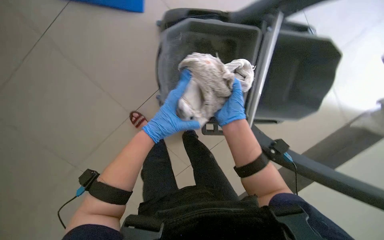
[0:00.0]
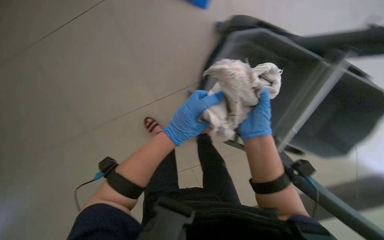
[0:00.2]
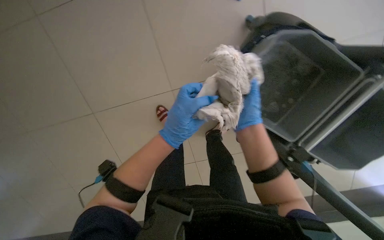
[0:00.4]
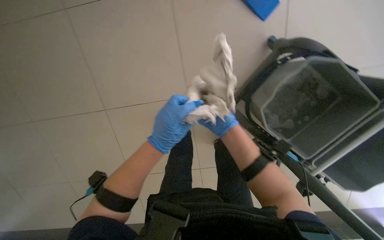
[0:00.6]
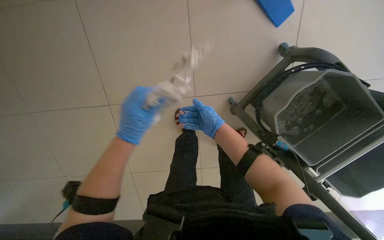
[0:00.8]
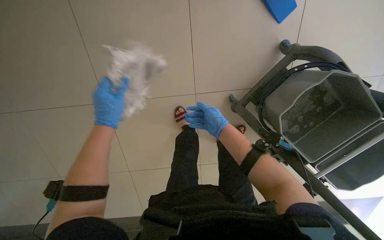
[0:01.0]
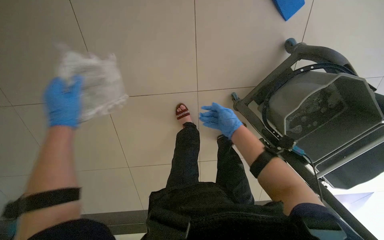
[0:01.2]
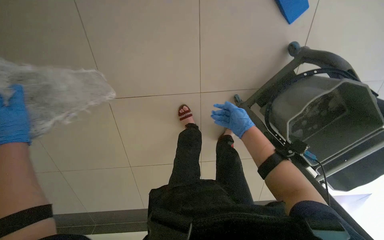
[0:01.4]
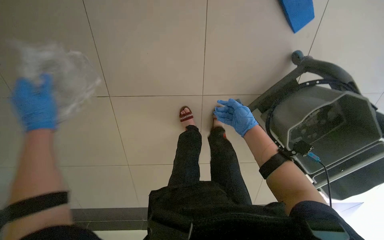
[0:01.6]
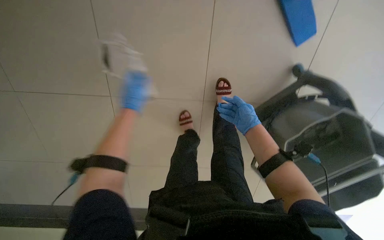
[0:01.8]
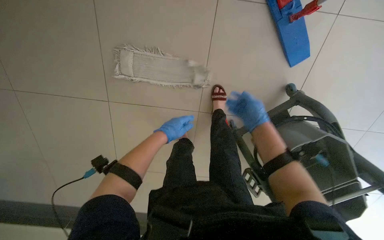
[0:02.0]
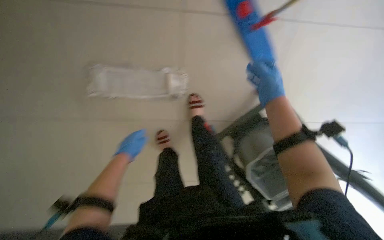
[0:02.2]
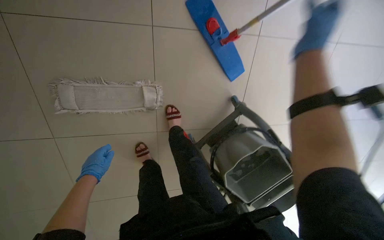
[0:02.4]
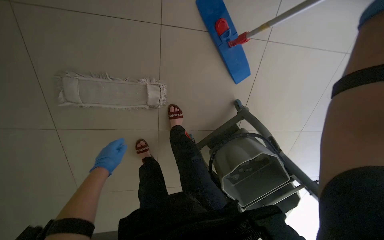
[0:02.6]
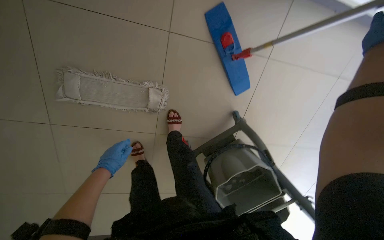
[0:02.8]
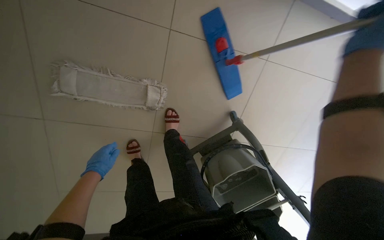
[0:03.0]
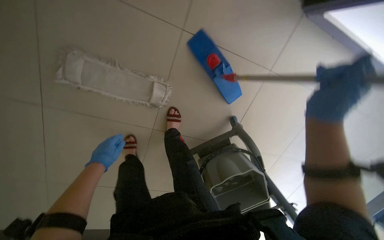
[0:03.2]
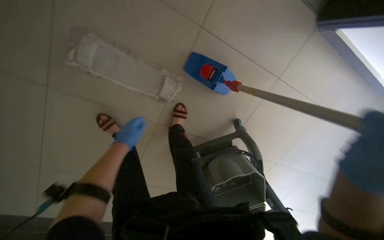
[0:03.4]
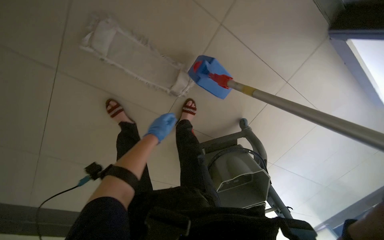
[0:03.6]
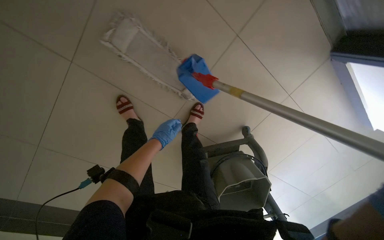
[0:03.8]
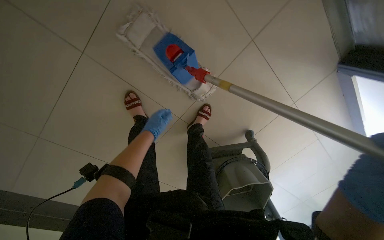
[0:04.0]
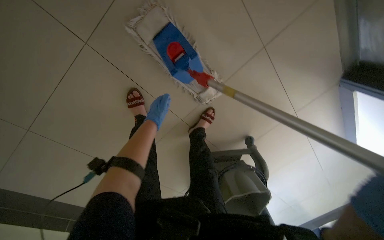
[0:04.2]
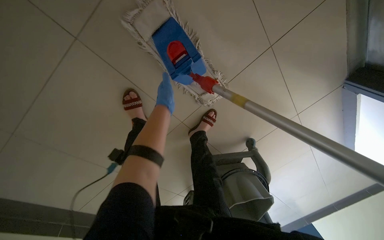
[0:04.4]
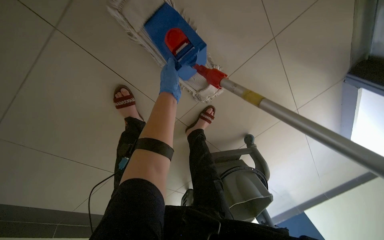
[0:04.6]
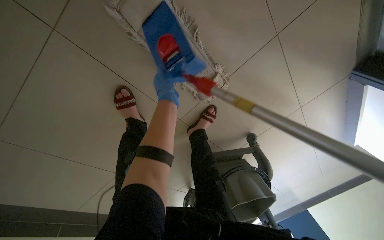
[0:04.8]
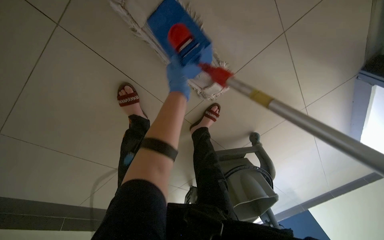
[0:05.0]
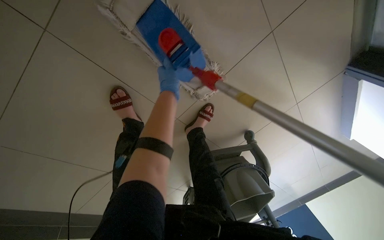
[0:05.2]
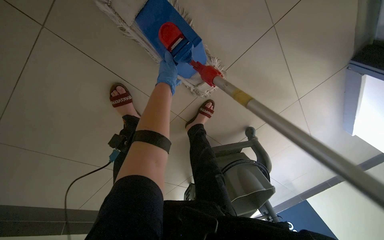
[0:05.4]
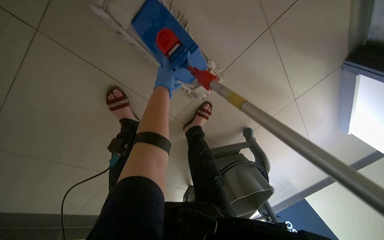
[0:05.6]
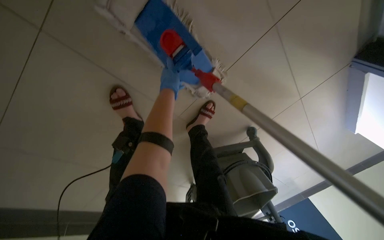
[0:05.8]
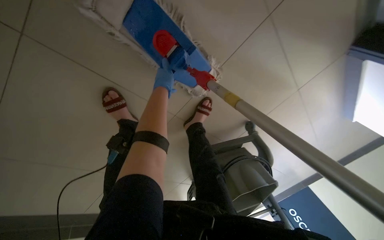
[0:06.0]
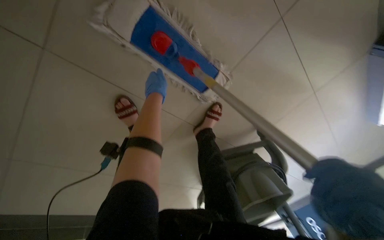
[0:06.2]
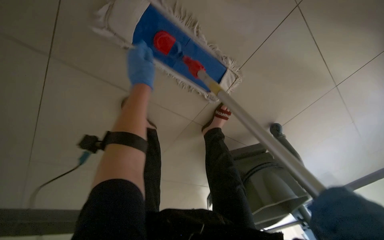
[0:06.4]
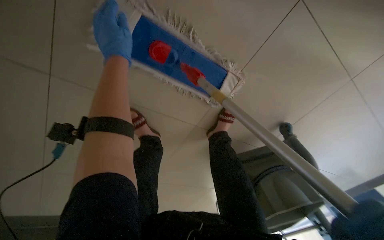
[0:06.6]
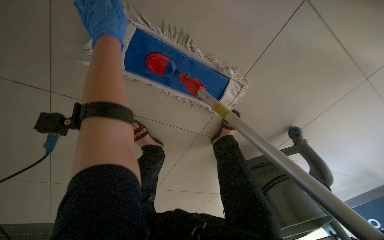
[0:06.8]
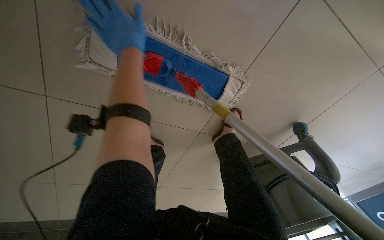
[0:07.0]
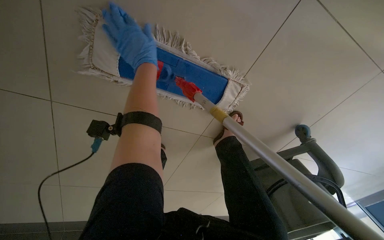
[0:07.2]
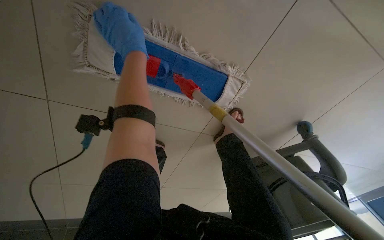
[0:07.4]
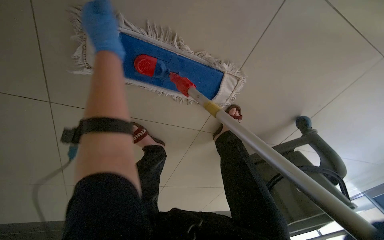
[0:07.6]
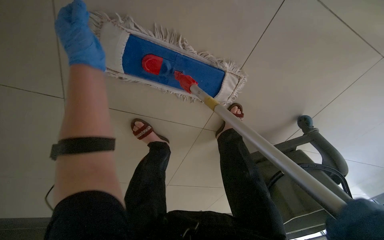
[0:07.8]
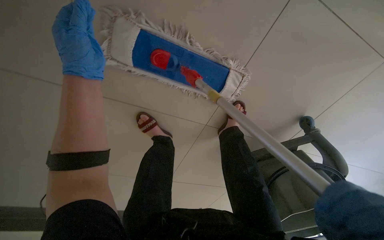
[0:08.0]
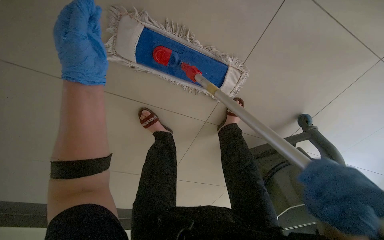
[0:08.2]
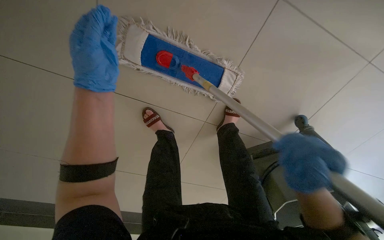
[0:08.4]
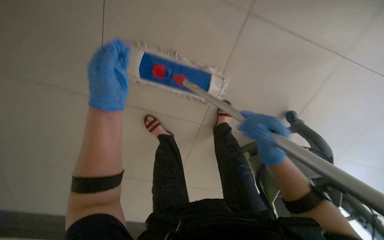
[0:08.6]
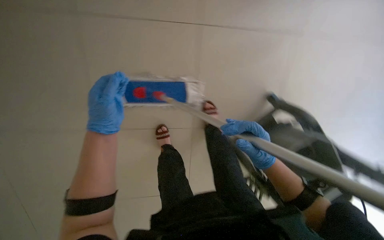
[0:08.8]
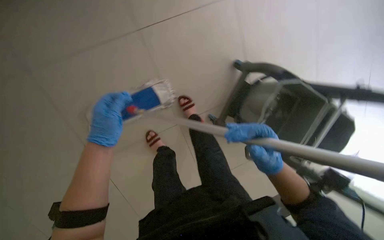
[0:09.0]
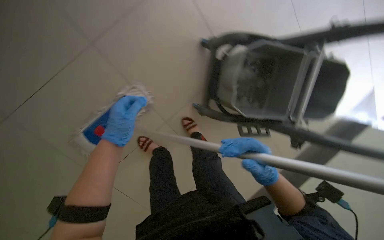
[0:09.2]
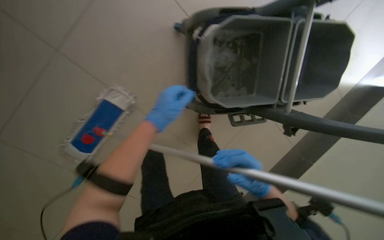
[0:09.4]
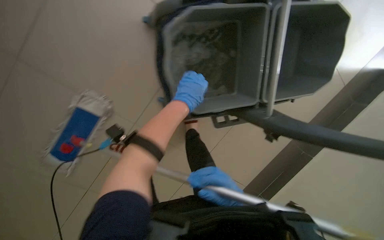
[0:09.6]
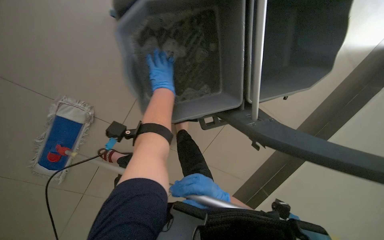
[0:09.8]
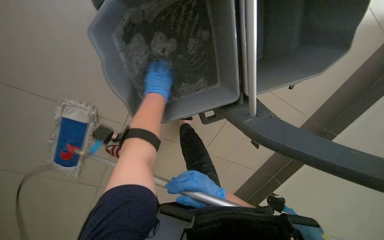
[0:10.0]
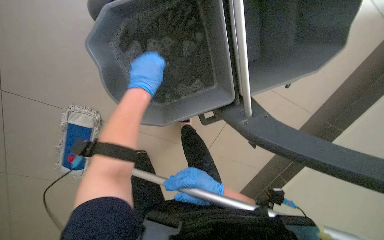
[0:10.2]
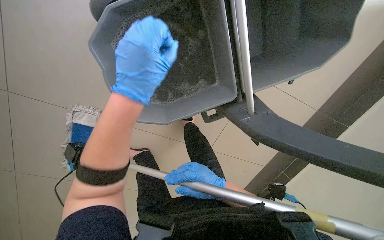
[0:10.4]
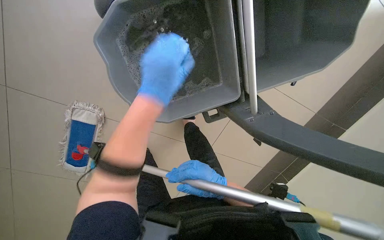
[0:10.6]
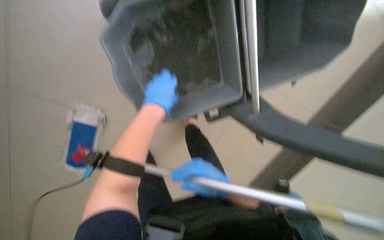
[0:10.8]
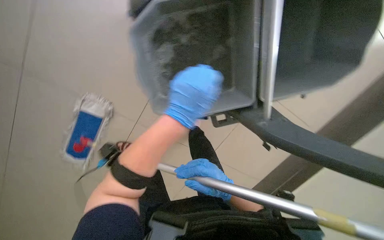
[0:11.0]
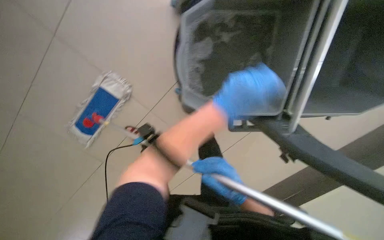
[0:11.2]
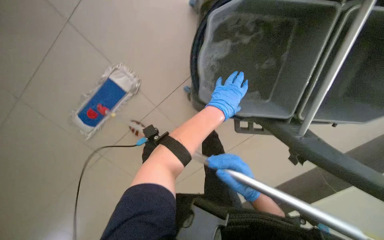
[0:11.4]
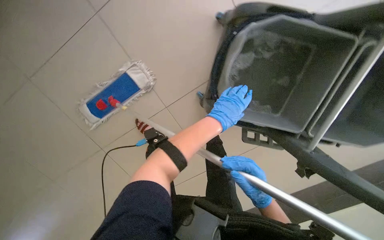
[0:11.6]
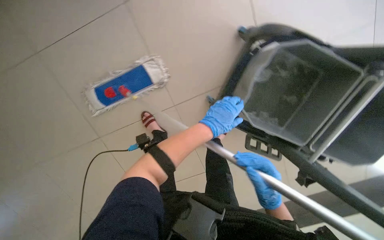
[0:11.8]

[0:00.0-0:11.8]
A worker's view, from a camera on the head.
Job: preparing cleaning supplies.
The whole recording: Preparing mop for cleaning. The worker removes, cleans, wrings, reattaches, and assembles the mop head and handle.
0:00.0 to 0:01.4: The left hand is displaced to the left and nearer to the camera by some 50 cm.
0:01.4 to 0:03.0: The camera sweeps to the right, by some 20 degrees.
0:03.0 to 0:04.4: The wearer moves to the left, some 50 cm. The camera is aimed roughly 20 degrees further to the right. The scene rotates clockwise by roughly 30 degrees.
0:04.4 to 0:06.0: The left hand shifts roughly 10 cm up the picture.
0:06.0 to 0:07.4: The camera is aimed approximately 20 degrees further to the left. The left hand travels up the picture and nearer to the camera by some 20 cm.
0:07.4 to 0:08.8: The wearer moves roughly 40 cm.
0:08.8 to 0:10.4: The camera is carried roughly 80 cm. The view pans to the left by approximately 20 degrees. The wearer looks about 25 degrees further downward. Everything in view rotates some 65 degrees counterclockwise.
0:10.4 to 0:11.8: The scene turns about 40 degrees clockwise in the picture.

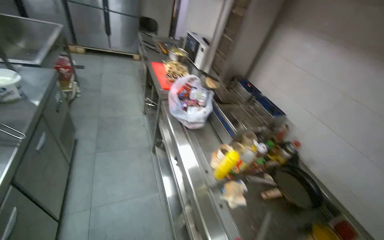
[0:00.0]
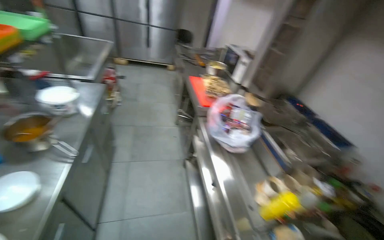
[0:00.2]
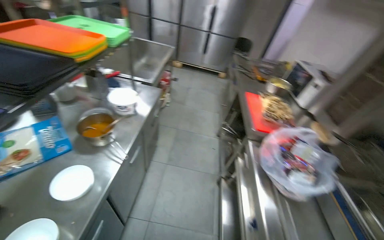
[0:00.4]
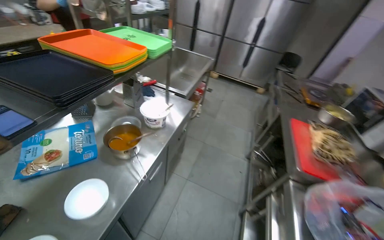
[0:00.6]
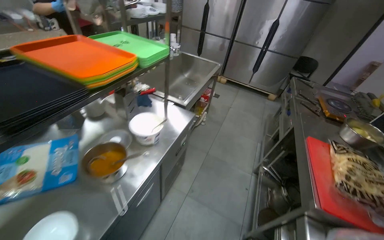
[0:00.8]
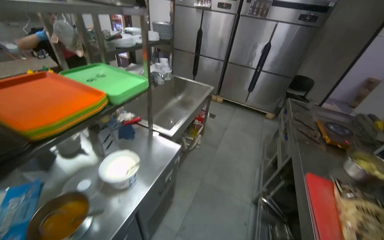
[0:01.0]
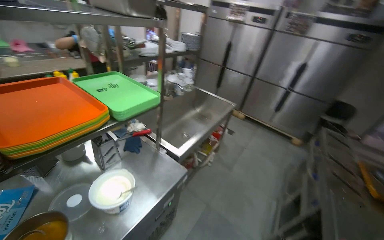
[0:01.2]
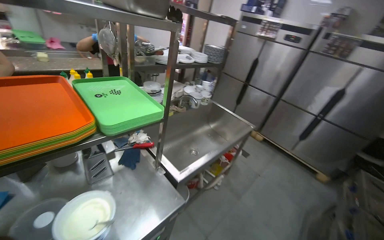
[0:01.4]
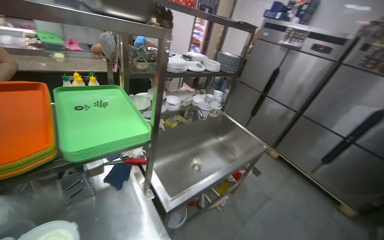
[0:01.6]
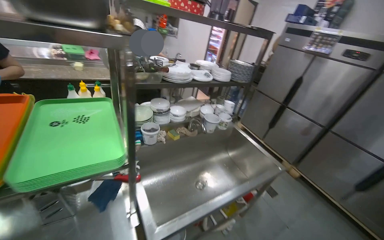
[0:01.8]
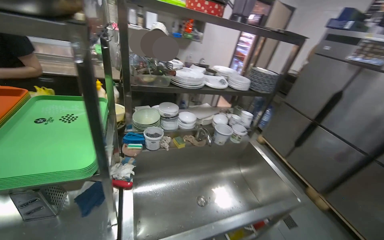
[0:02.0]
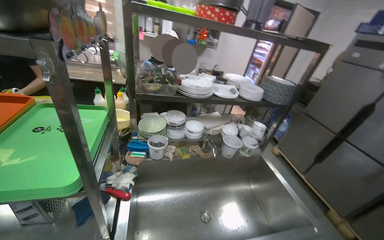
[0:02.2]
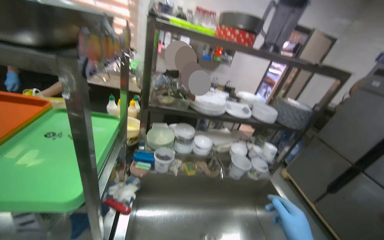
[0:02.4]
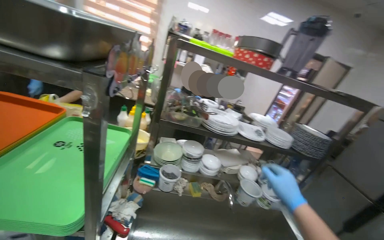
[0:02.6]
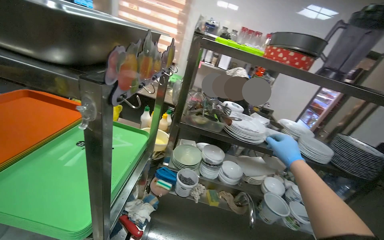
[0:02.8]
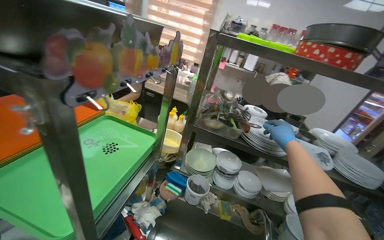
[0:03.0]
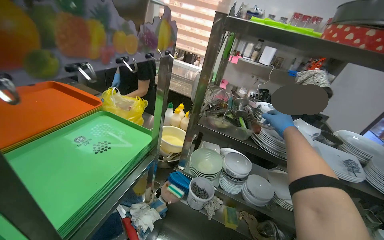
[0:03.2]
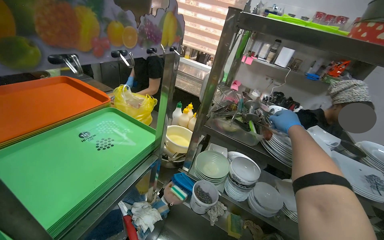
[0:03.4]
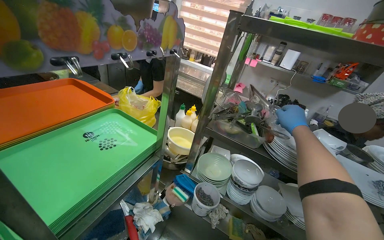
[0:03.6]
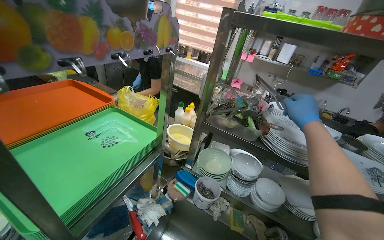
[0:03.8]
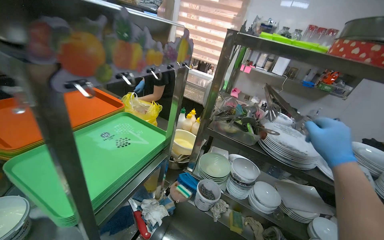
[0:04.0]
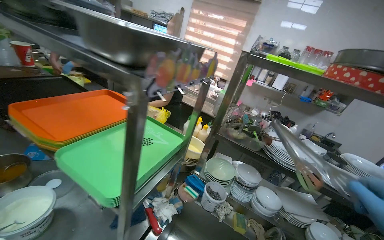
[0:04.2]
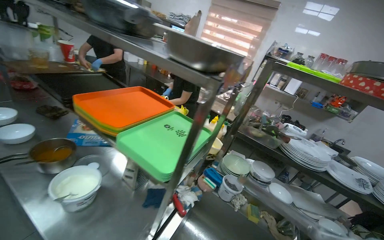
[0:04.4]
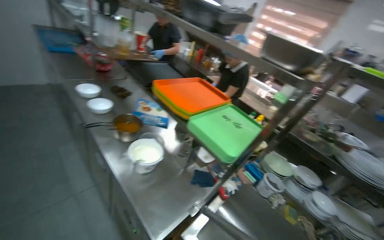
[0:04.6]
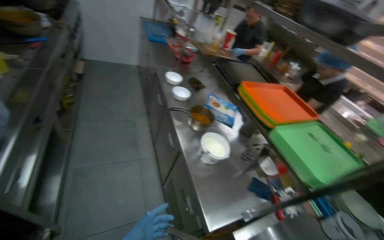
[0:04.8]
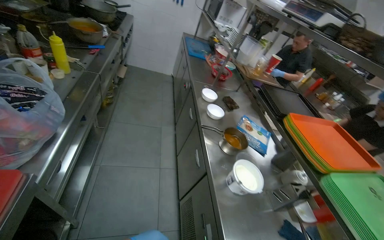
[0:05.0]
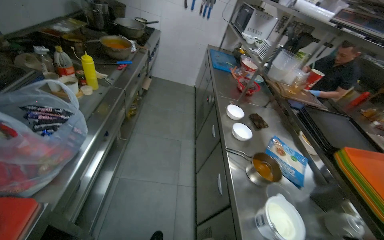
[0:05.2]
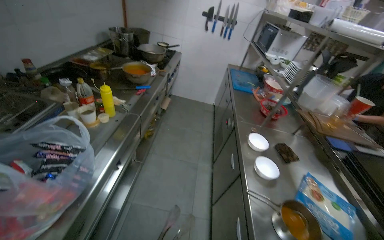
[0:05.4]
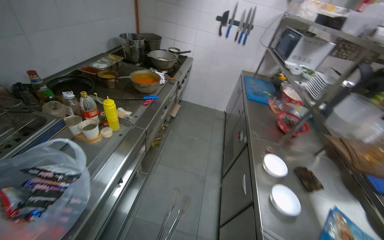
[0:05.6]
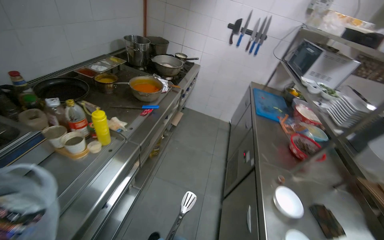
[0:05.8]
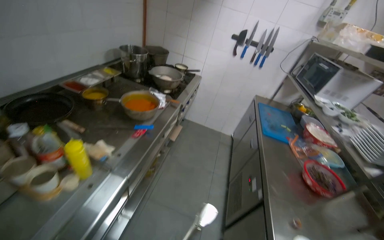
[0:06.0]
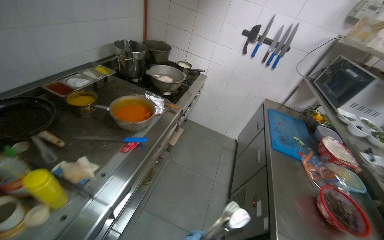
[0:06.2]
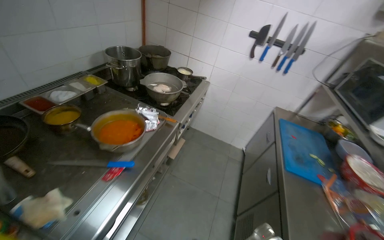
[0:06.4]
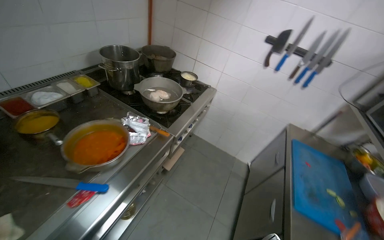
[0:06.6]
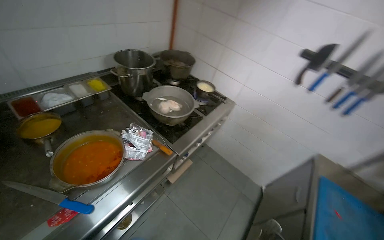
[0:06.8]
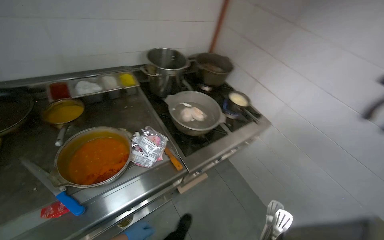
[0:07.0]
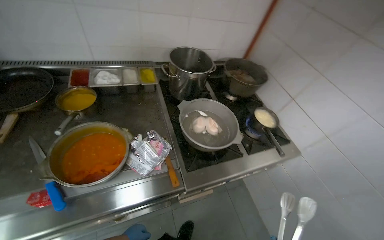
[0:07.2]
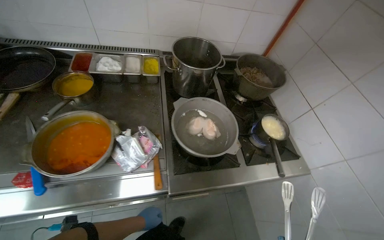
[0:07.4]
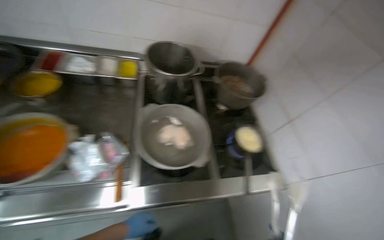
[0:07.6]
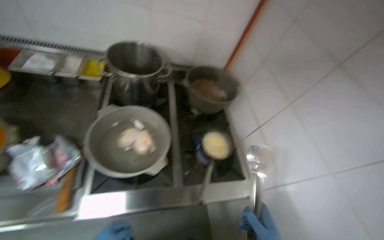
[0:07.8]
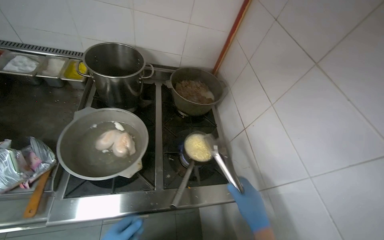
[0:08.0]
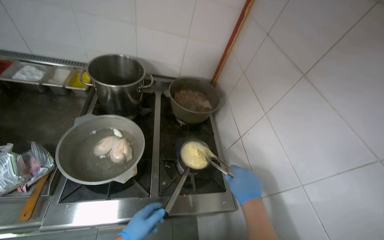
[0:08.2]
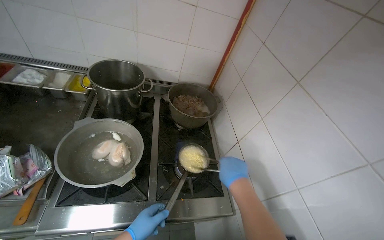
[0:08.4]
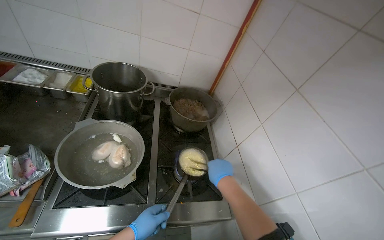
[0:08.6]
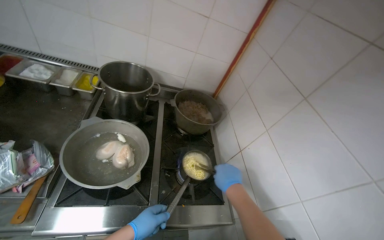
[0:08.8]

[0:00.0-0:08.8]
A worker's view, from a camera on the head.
Job: cooking food.
The whole recording: Seasoning and stirring a pot of liquid. The worker adds multiple packets of ingredients and various spices to a pot of liquid, stirring it frequently.
0:00.0 to 0:01.4: The camera travels some 1 m. The head rotates some 65 degrees to the left. The view tilts roughly 20 degrees upward.
0:01.4 to 0:03.0: The camera travels some 70 cm. The head turns to the left by roughly 60 degrees. The view tilts about 20 degrees upward.
0:04.4 to 0:05.8: The head travels roughly 90 cm. The wearer looks roughly 70 degrees further to the left.
0:05.8 to 0:07.4: The head travels some 1.5 m. The head turns to the left by roughly 65 degrees.
